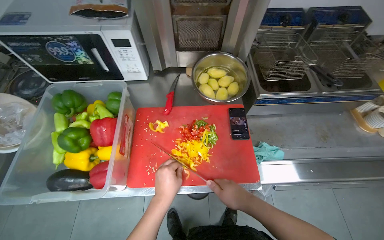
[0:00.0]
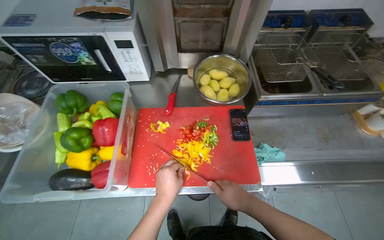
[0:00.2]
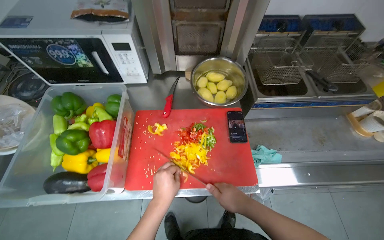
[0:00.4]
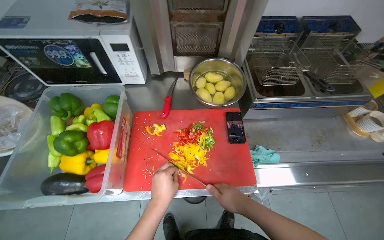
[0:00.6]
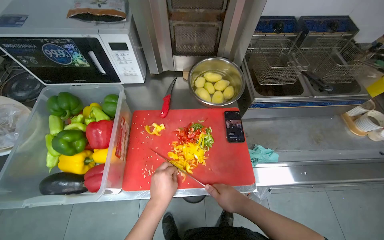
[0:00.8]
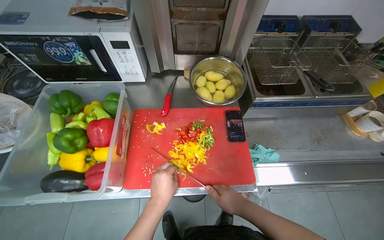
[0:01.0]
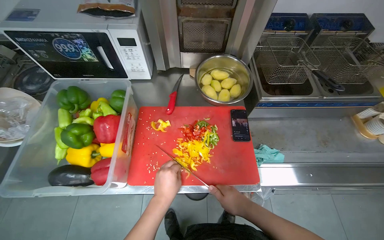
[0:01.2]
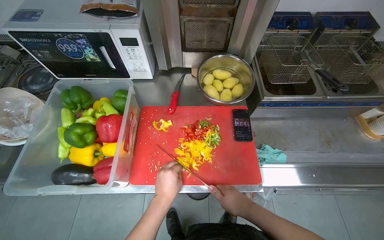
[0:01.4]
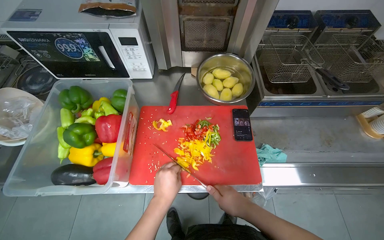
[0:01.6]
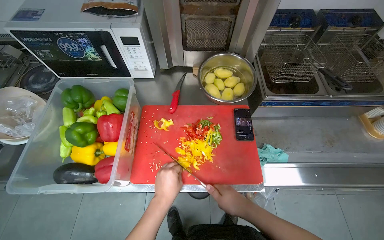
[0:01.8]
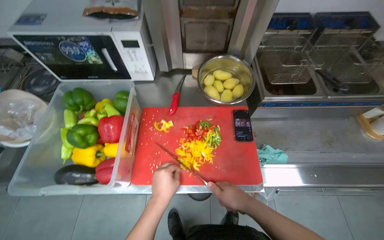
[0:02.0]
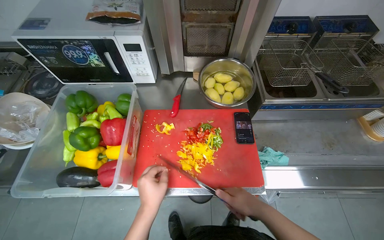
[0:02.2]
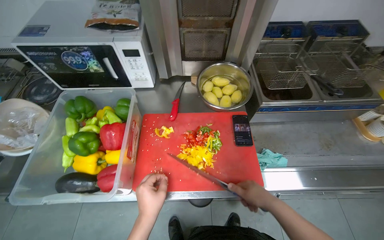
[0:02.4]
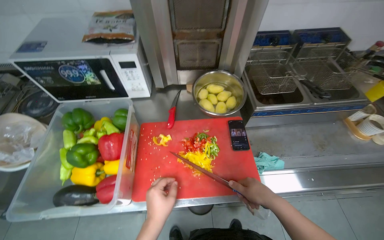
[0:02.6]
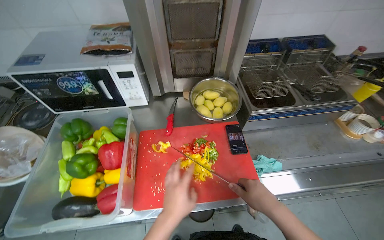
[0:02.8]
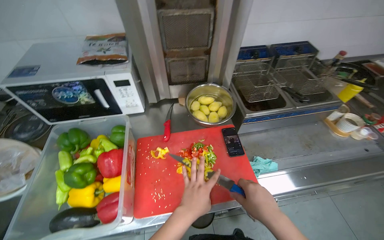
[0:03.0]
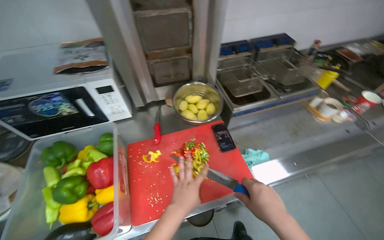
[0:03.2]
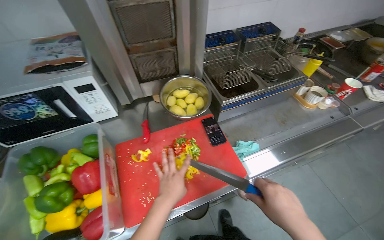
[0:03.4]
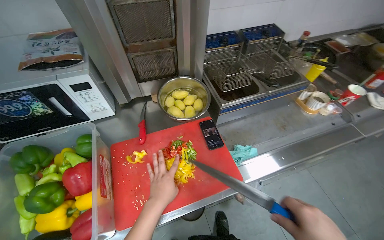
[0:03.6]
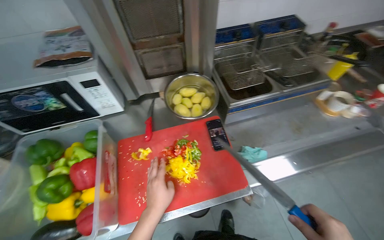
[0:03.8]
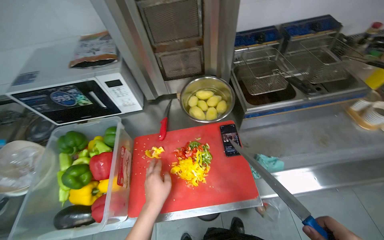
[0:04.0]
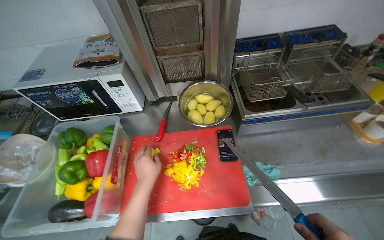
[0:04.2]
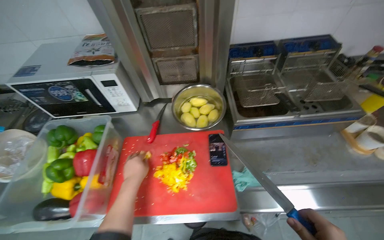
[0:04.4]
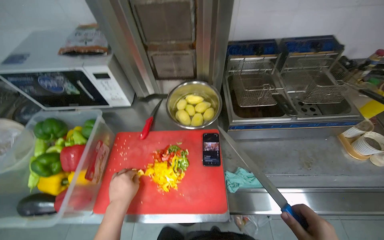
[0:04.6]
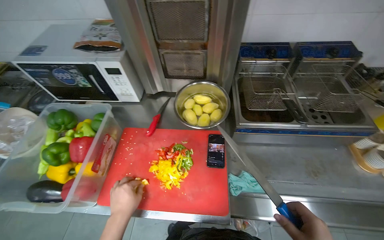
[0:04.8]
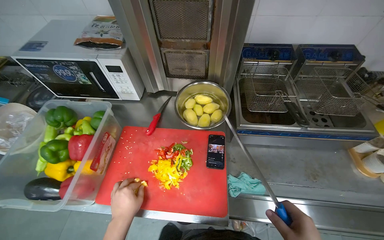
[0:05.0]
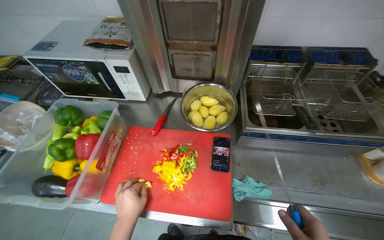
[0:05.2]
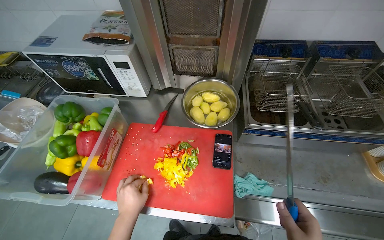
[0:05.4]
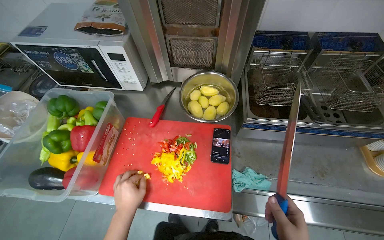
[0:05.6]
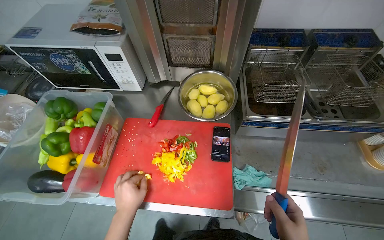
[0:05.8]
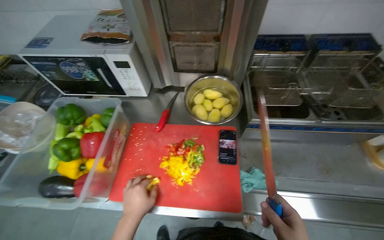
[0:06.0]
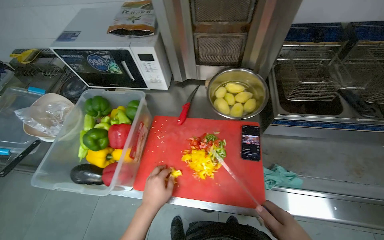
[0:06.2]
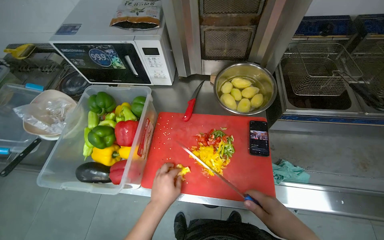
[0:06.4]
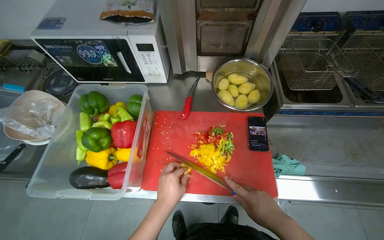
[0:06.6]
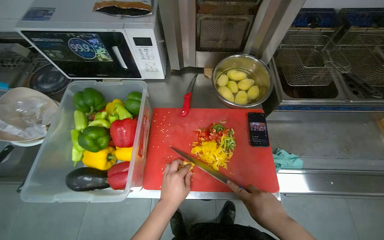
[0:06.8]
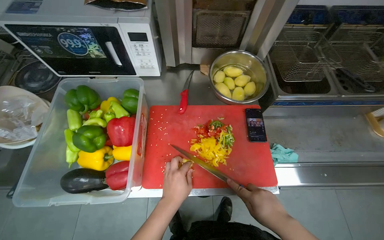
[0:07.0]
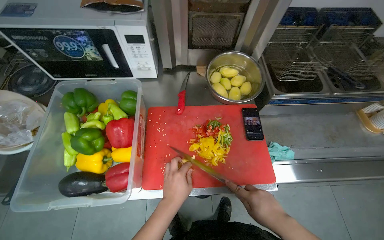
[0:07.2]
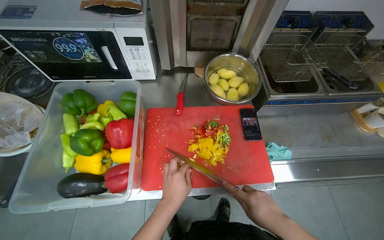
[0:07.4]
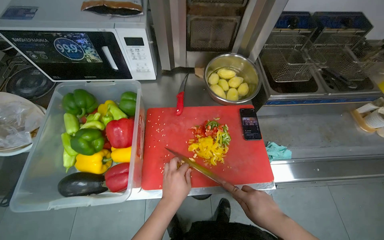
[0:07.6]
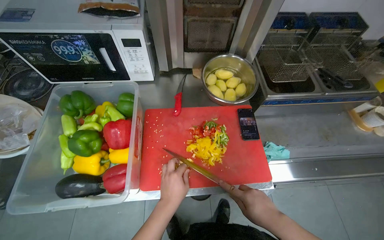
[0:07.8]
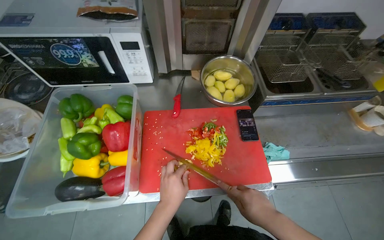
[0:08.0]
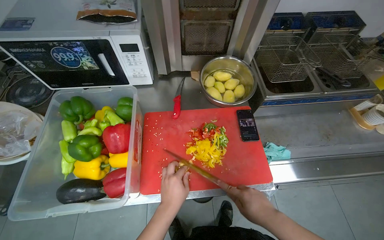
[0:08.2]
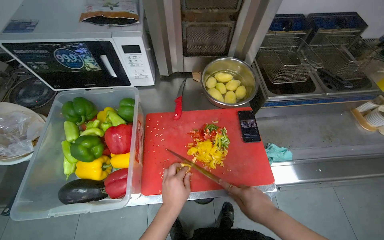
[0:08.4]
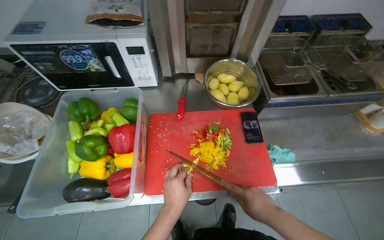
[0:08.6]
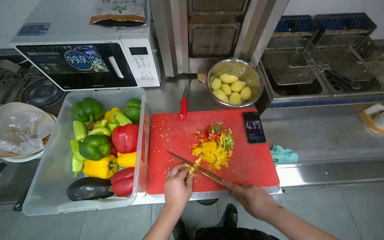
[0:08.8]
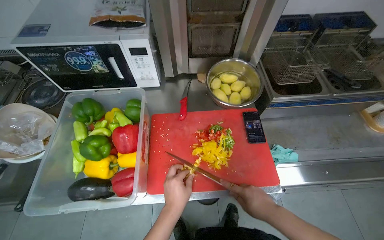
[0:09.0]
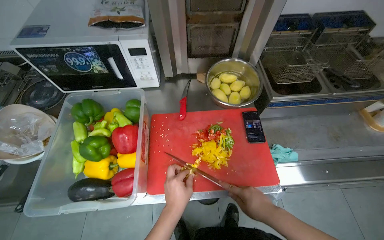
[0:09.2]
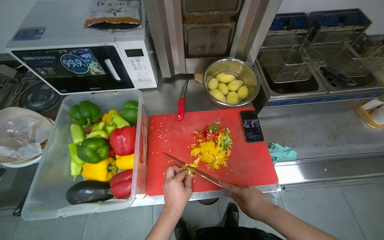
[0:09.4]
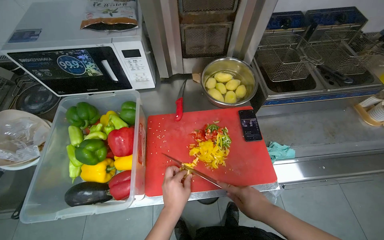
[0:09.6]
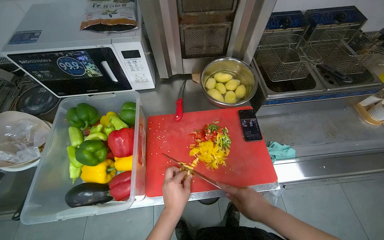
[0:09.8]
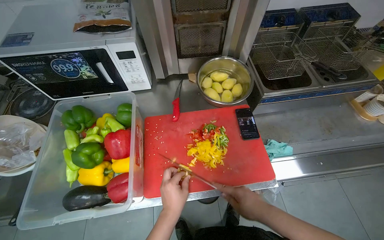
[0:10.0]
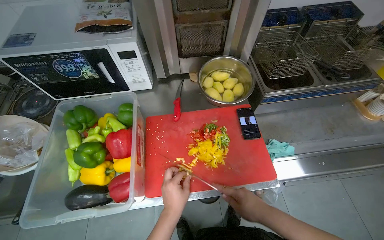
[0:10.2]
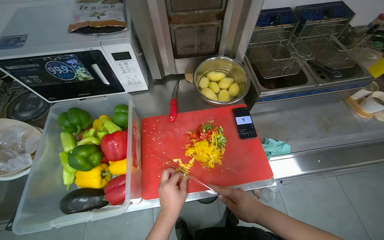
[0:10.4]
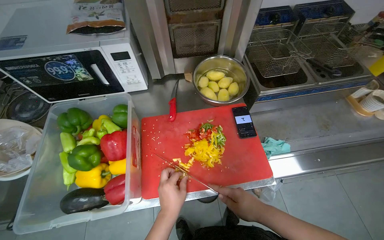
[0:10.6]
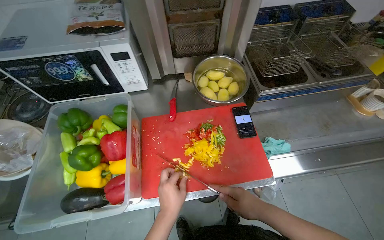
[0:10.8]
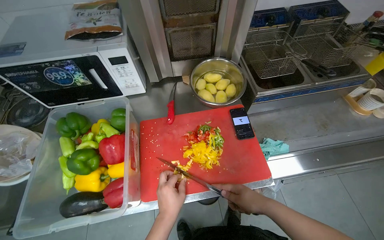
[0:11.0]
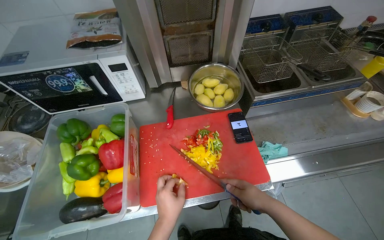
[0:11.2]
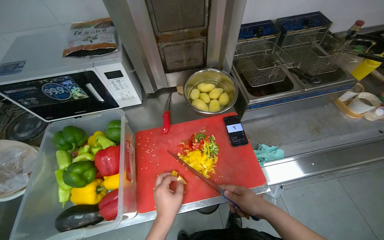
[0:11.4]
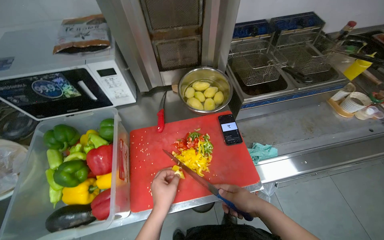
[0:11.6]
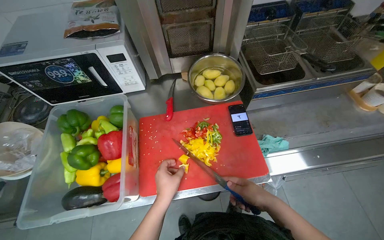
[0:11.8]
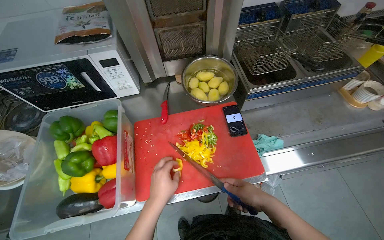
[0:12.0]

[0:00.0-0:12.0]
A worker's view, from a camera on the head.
Job: preparing food.
The whole recording: Cutting bell peppers. The worker cuts bell peppers into strips on a red cutting board and transfers them to a container.
0:00.0 to 0:03.0: The hands work in one place, with small movements.
0:03.0 to 0:04.4: The left hand heads farther from the camera, covering some 10 cm.
0:04.4 to 0:06.0: The left hand is displaced down the picture by approximately 10 cm.
0:07.6 to 0:12.0: The hands work in one place, with small movements.

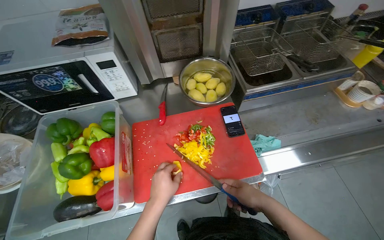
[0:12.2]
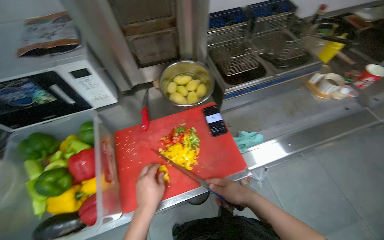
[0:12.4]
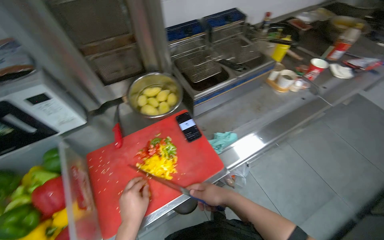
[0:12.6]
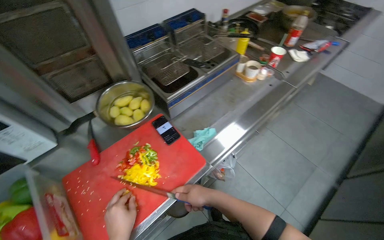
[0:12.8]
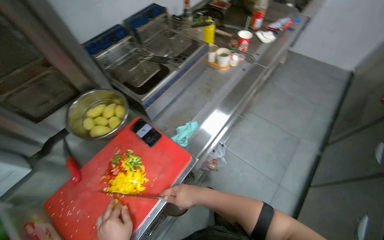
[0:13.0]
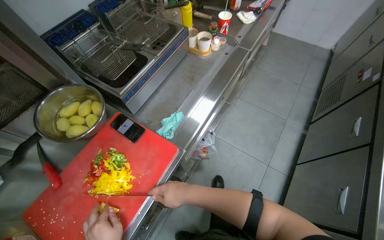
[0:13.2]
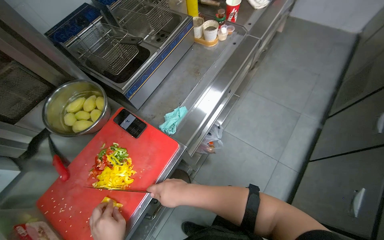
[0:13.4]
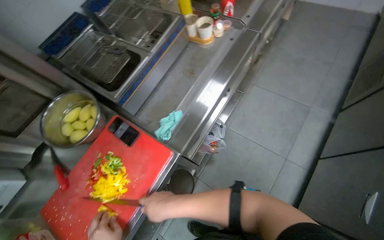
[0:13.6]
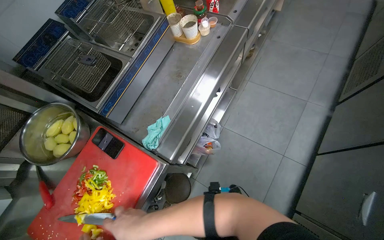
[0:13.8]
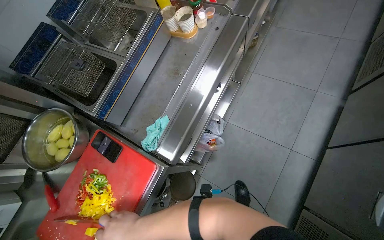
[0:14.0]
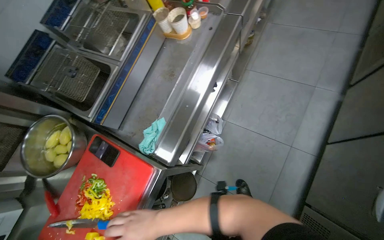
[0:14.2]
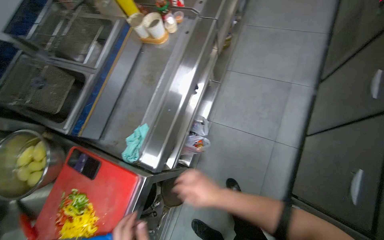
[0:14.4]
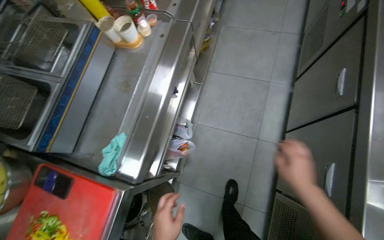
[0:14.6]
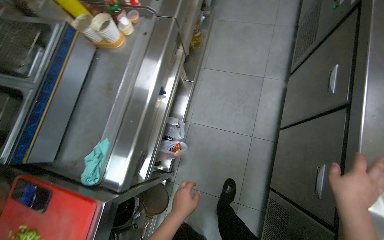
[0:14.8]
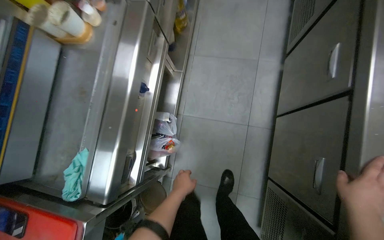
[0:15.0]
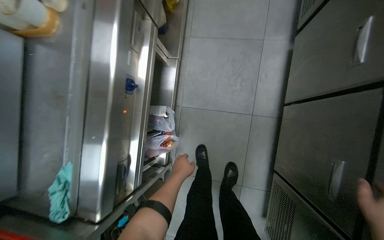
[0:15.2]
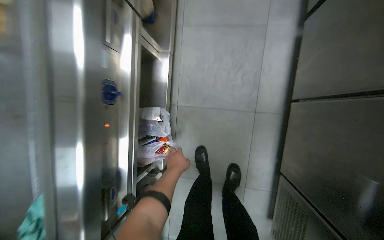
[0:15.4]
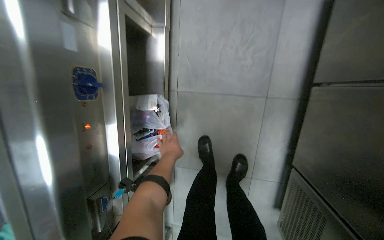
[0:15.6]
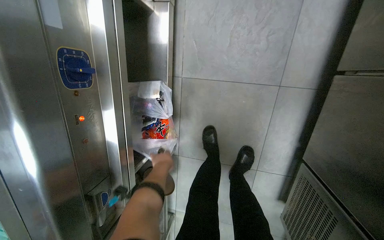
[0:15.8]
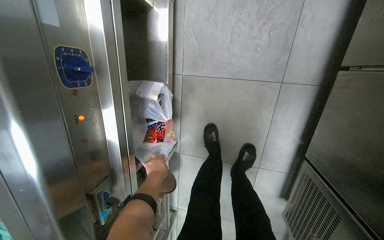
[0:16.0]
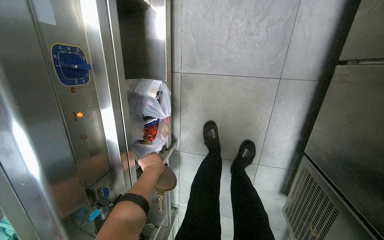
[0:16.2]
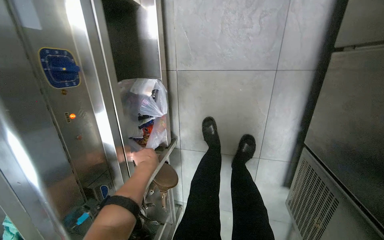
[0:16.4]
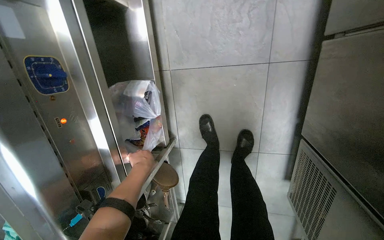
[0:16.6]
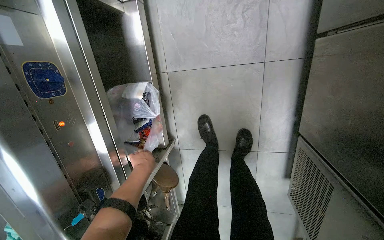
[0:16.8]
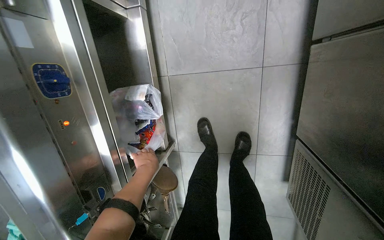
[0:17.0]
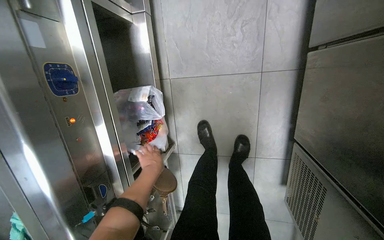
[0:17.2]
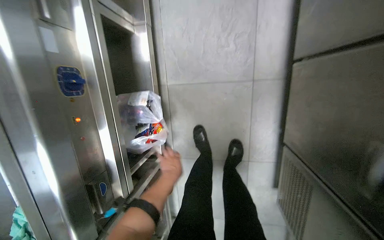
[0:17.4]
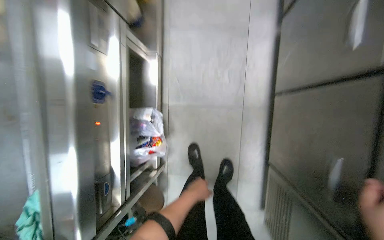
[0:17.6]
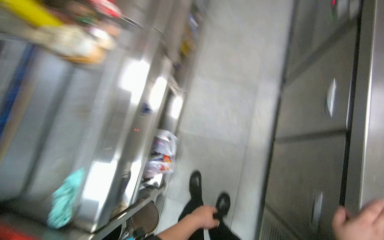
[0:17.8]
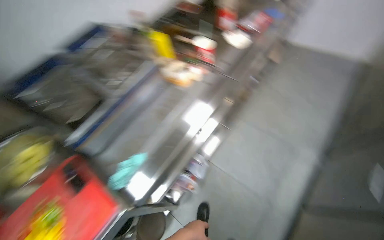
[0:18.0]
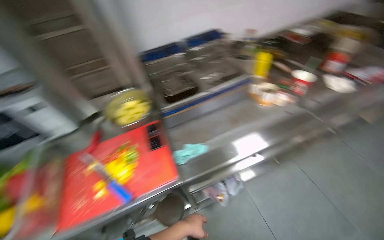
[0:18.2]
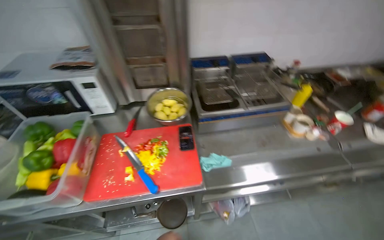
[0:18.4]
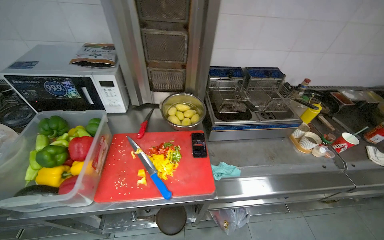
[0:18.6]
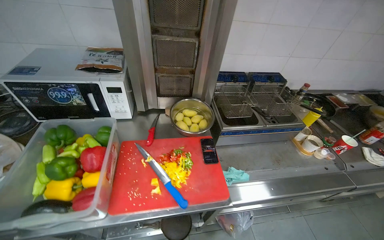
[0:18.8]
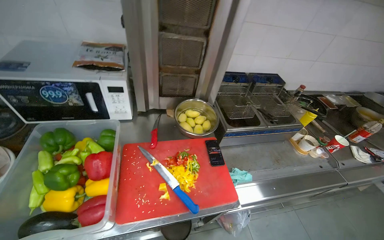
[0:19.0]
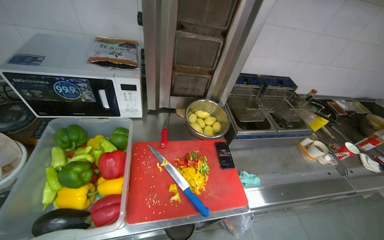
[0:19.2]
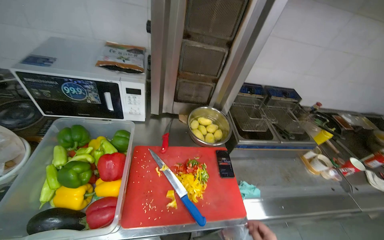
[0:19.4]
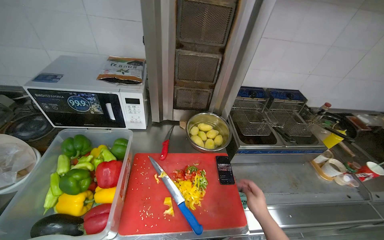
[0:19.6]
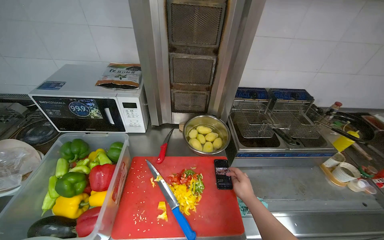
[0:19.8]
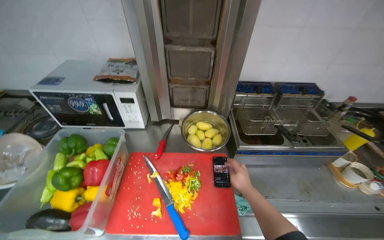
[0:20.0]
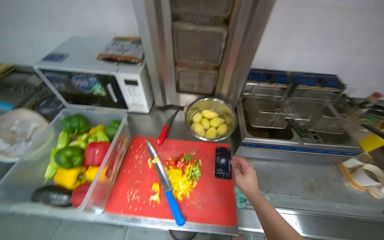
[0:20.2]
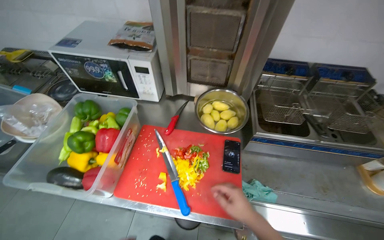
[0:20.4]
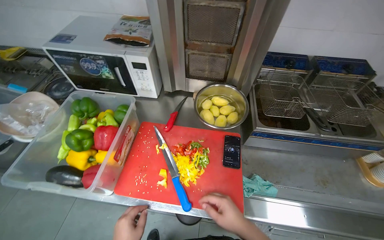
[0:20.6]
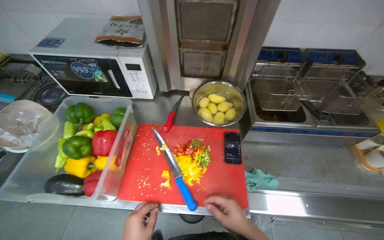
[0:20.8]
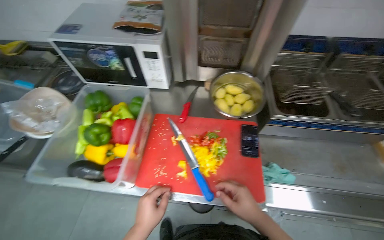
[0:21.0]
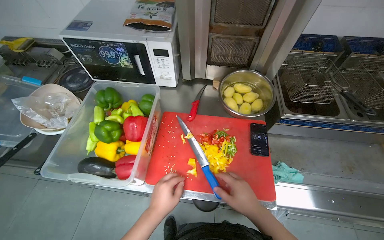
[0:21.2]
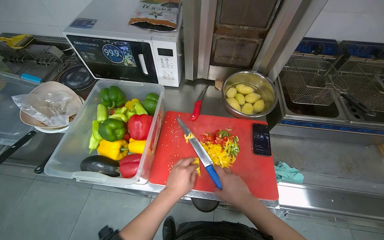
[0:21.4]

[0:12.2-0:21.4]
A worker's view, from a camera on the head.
Job: preparing food.
The whole recording: Cutting bell peppers. The worker cuts bell peppers into strips on a red cutting board and transfers them to a container.
0:12.2 to 0:13.8: The camera is carried about 40 cm. The wearer's head swings approximately 50 degrees to the right.
0:13.8 to 0:15.2: The camera is carried about 40 cm. The view tips downward by approximately 15 degrees.
0:15.2 to 0:16.8: The wearer looks about 20 degrees further downward.
0:16.8 to 0:18.4: The camera is carried some 90 cm. The head rotates some 85 degrees to the left. The view tilts approximately 50 degrees upward.
0:19.8 to 0:21.4: The view tilts approximately 15 degrees downward.
